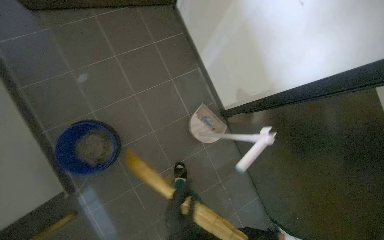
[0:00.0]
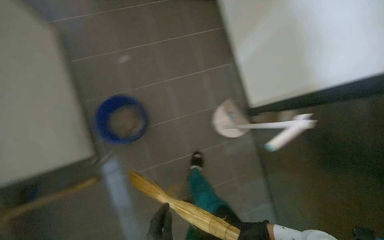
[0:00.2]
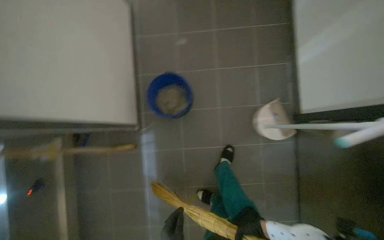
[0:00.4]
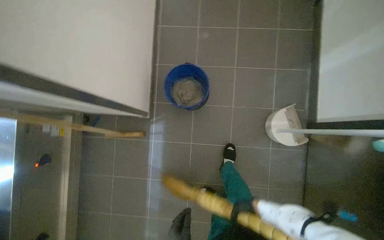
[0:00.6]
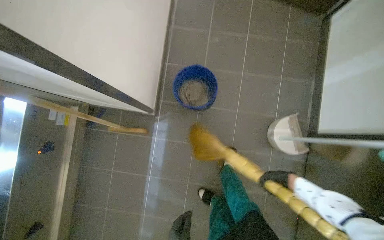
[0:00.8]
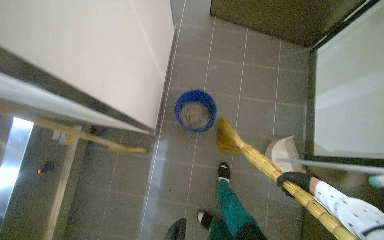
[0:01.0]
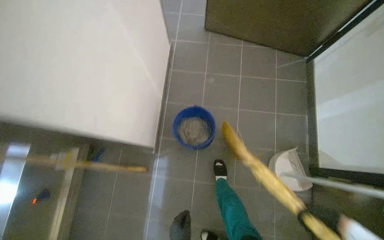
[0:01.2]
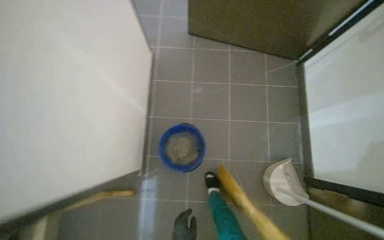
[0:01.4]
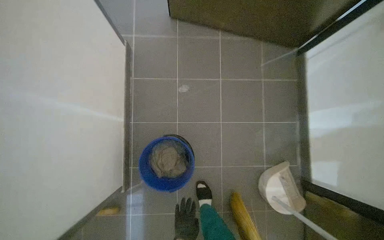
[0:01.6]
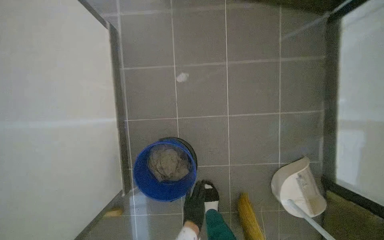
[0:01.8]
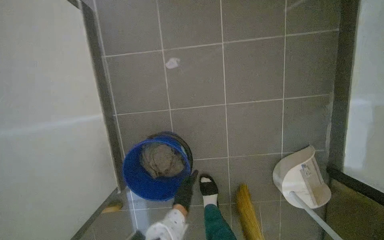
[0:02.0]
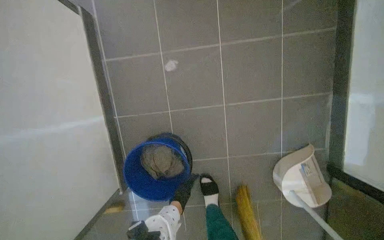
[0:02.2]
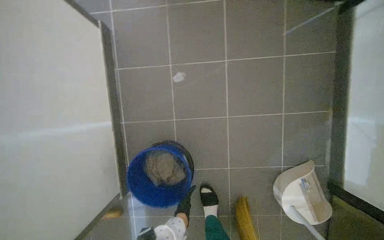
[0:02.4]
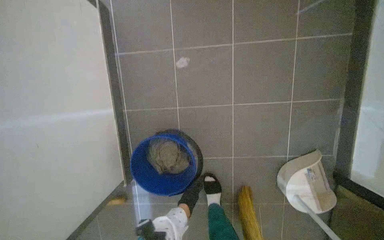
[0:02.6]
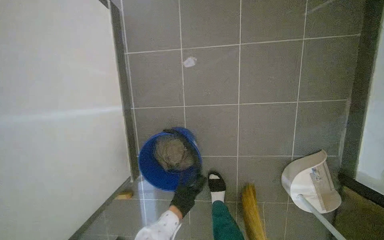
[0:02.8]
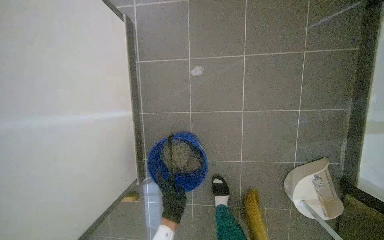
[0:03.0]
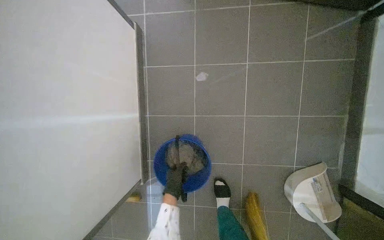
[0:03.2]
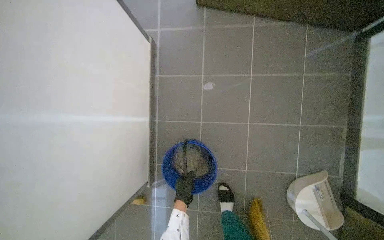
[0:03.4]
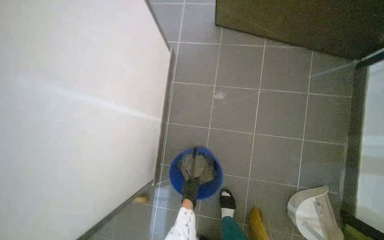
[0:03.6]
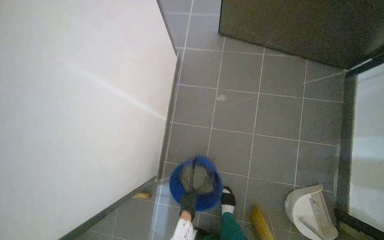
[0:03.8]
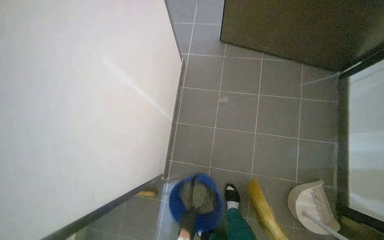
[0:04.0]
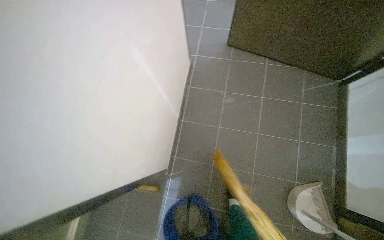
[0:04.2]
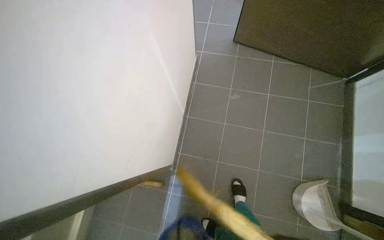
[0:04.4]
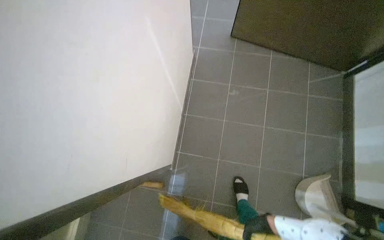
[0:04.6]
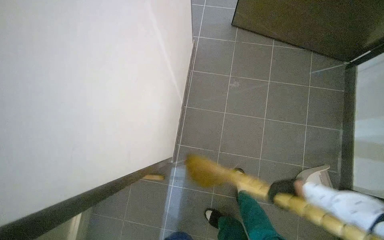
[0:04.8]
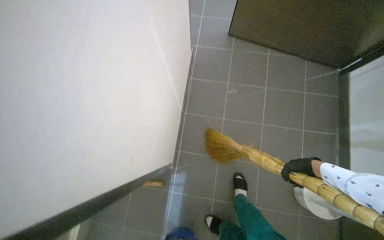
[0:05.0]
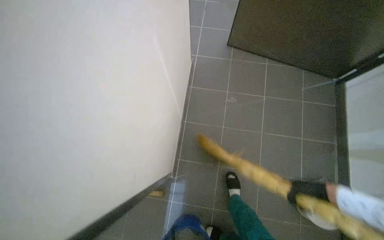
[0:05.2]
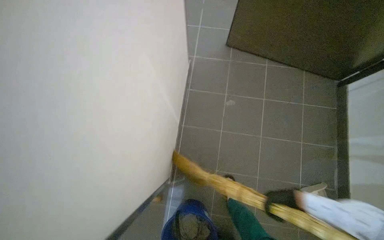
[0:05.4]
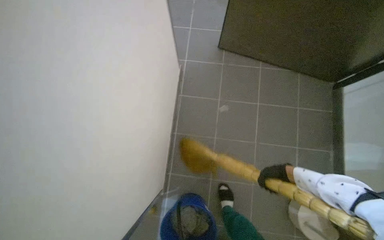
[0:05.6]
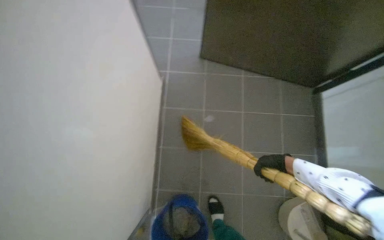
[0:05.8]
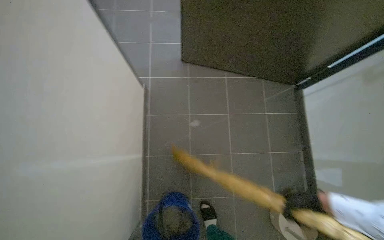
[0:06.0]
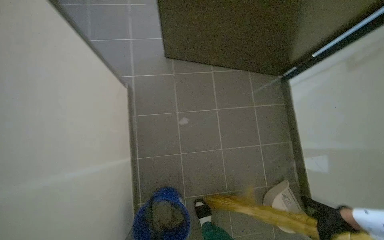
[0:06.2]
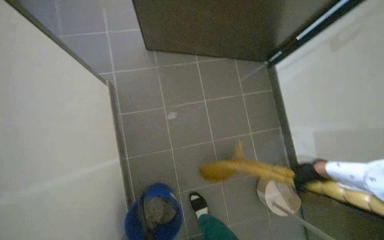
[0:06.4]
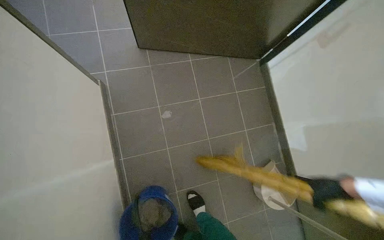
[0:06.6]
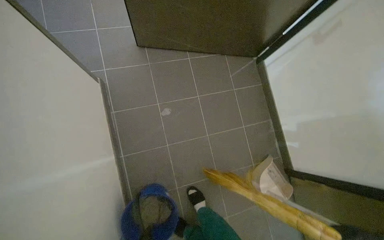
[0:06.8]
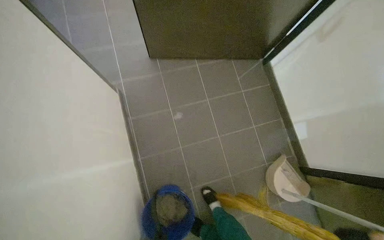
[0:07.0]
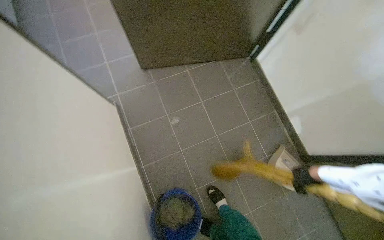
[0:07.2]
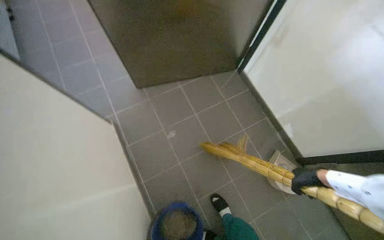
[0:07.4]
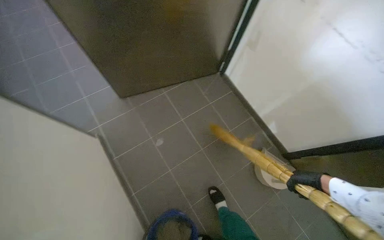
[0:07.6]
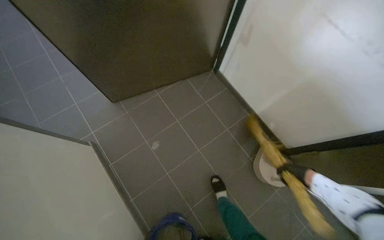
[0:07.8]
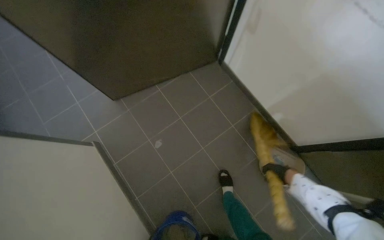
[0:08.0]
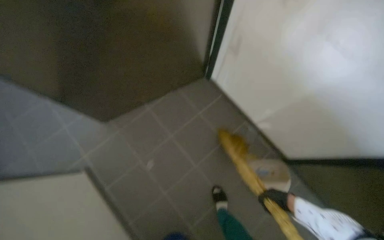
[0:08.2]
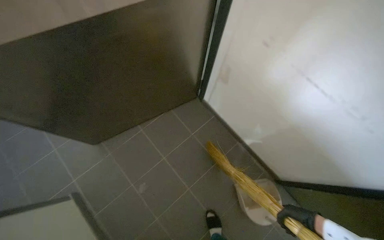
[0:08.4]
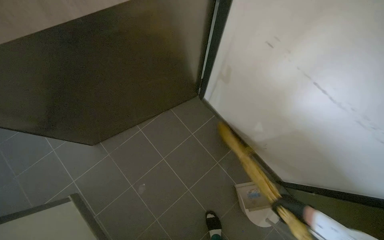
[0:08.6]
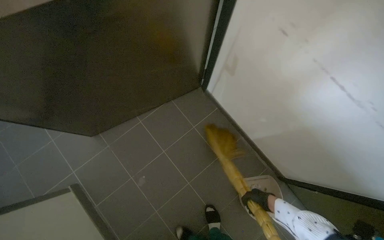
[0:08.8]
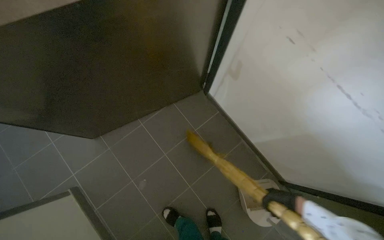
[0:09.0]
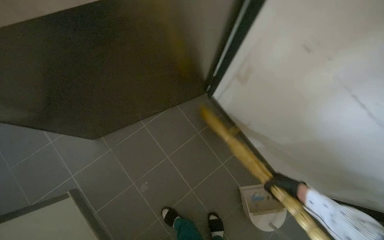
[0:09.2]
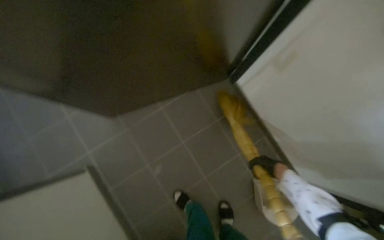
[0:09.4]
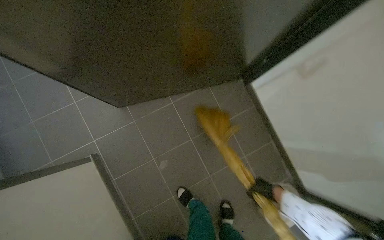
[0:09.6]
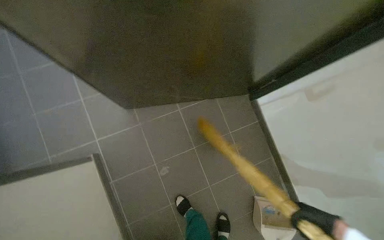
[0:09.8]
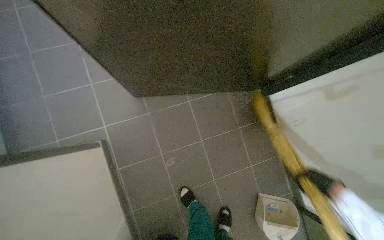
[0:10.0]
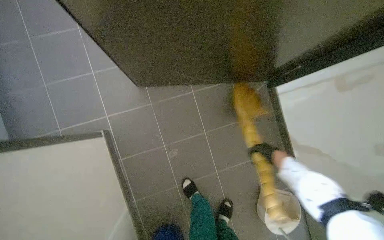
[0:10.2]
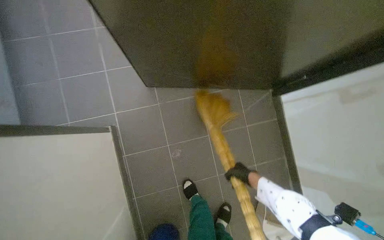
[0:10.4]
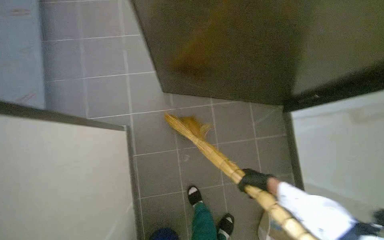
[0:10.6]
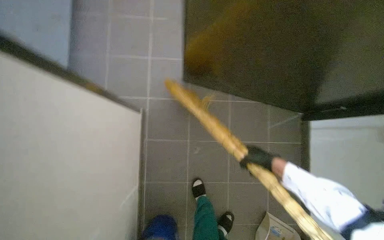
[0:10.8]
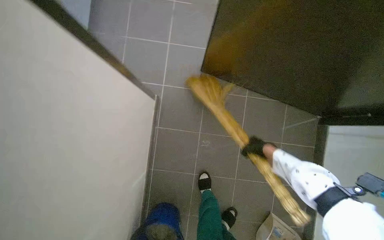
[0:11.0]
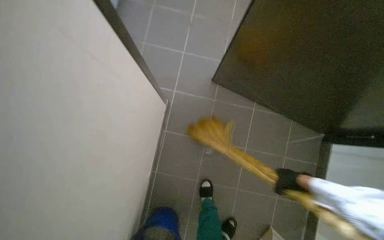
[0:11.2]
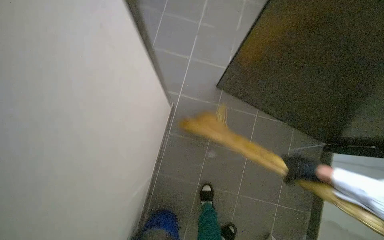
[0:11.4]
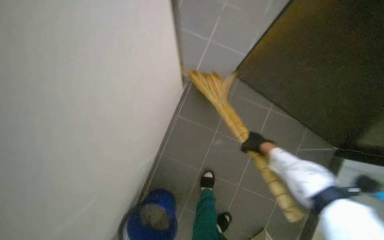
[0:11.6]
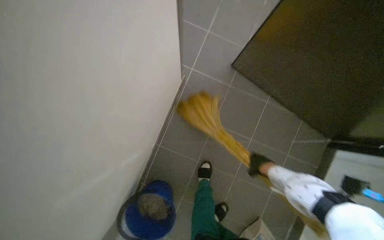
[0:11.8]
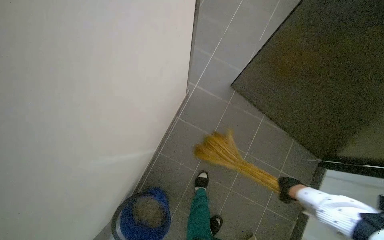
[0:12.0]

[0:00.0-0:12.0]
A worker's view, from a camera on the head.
Job: sweeping floor.
The whole recording: Collecting debris with dustpan. The worker sweeps debris into a dustpan and collects it from the floor.
0:00.0 to 0:01.6: The camera is carried about 40 cm. The scene turns roughly 25 degrees clockwise in the picture.
0:03.0 to 0:04.4: The camera is carried some 50 cm. The camera pitches upward, by roughly 15 degrees.
0:06.0 to 0:07.6: The scene rotates counterclockwise by some 30 degrees.
0:07.6 to 0:09.0: The camera travels about 50 cm.
0:09.0 to 0:10.4: The scene rotates clockwise by roughly 25 degrees. The right hand swings nearer and farther, approximately 30 cm each way, with 2 reversals.
0:10.4 to 0:12.0: The wearer moves some 50 cm. The head turns to the left by roughly 40 degrees. The wearer looks some 15 degrees further upward.

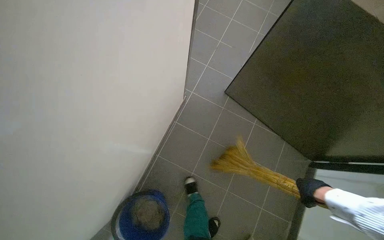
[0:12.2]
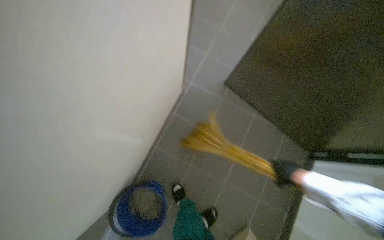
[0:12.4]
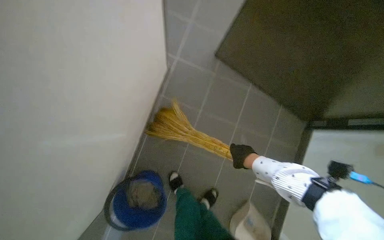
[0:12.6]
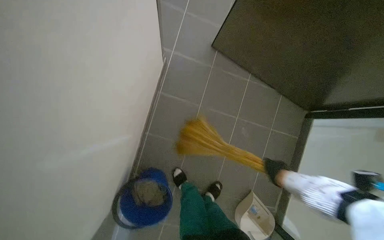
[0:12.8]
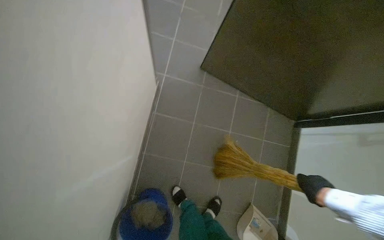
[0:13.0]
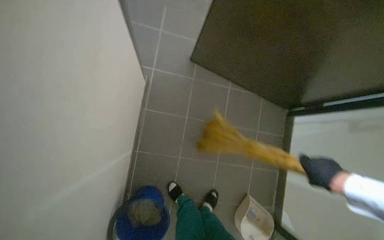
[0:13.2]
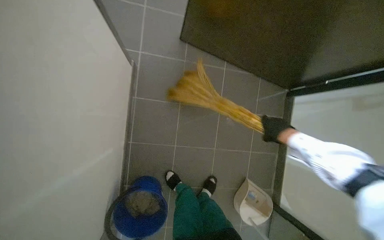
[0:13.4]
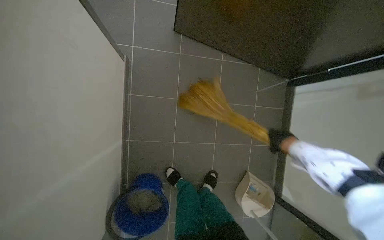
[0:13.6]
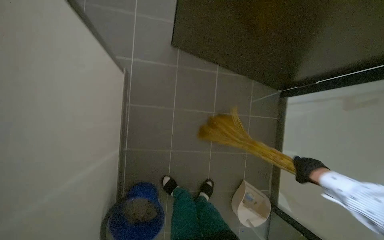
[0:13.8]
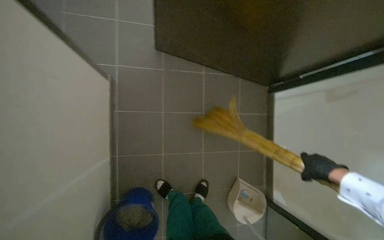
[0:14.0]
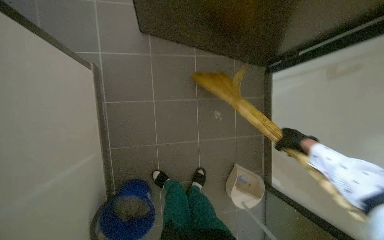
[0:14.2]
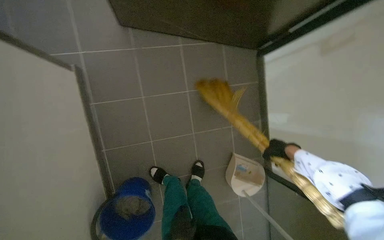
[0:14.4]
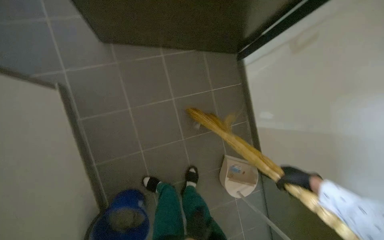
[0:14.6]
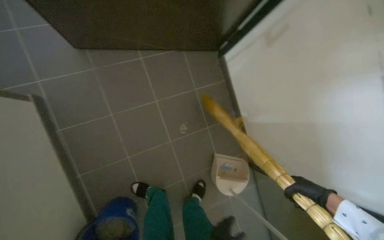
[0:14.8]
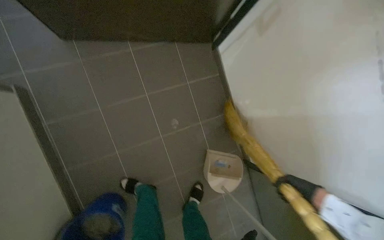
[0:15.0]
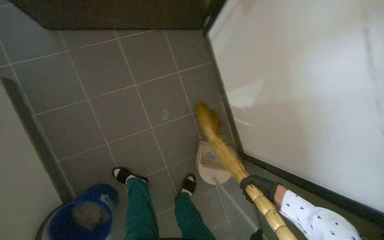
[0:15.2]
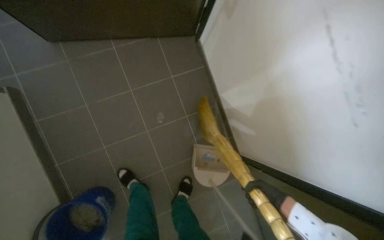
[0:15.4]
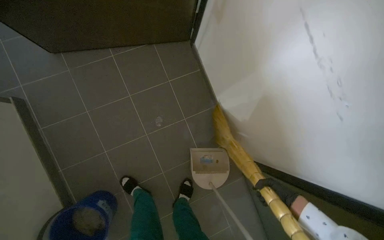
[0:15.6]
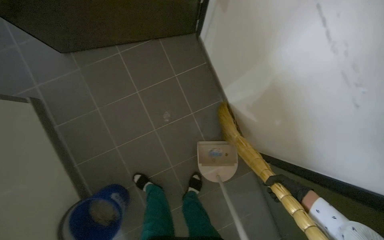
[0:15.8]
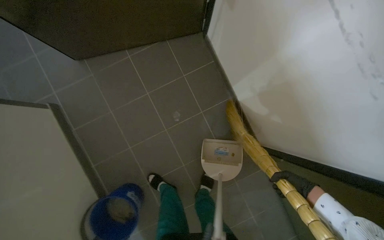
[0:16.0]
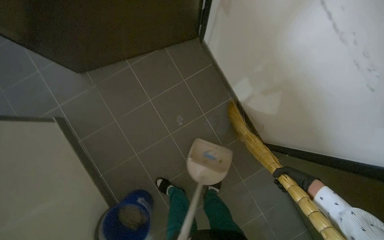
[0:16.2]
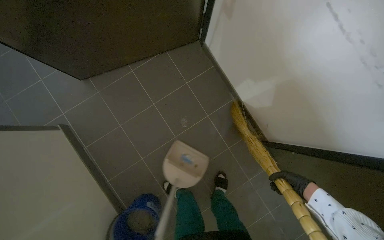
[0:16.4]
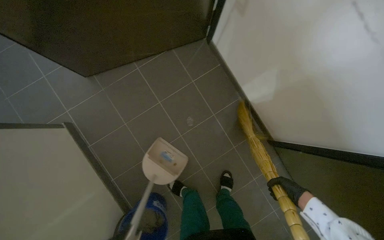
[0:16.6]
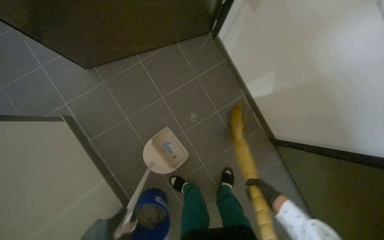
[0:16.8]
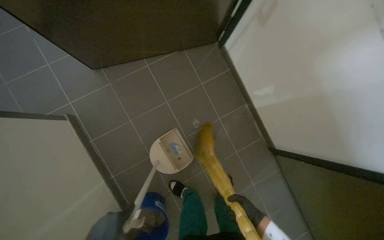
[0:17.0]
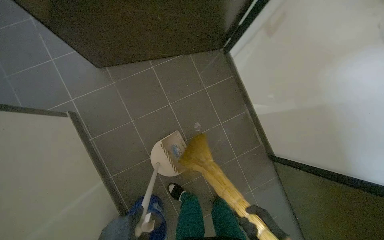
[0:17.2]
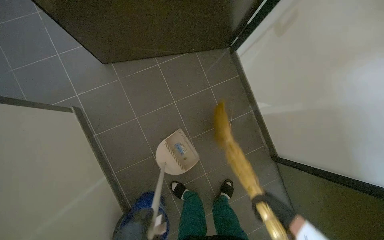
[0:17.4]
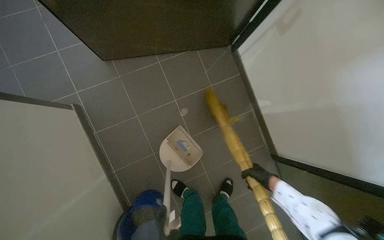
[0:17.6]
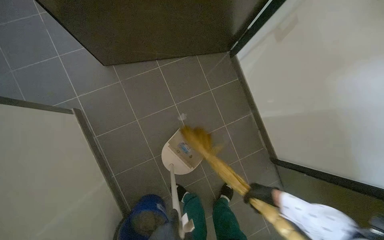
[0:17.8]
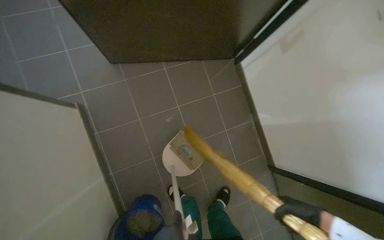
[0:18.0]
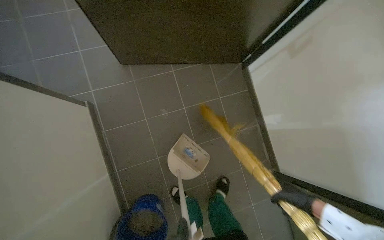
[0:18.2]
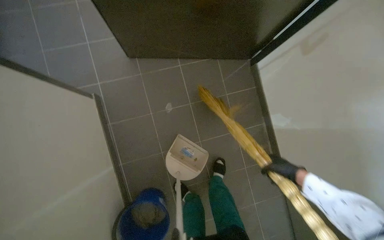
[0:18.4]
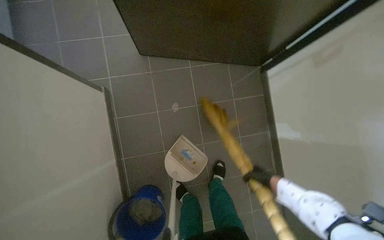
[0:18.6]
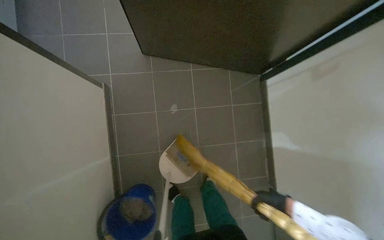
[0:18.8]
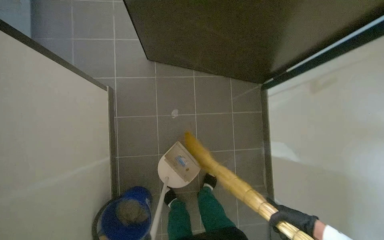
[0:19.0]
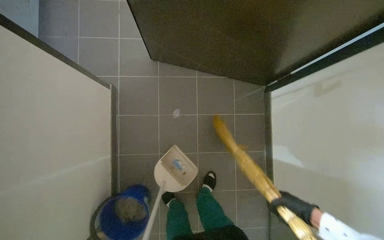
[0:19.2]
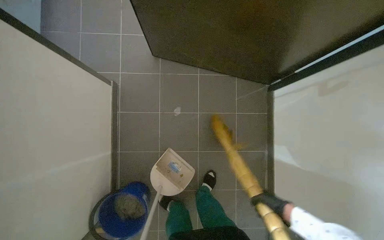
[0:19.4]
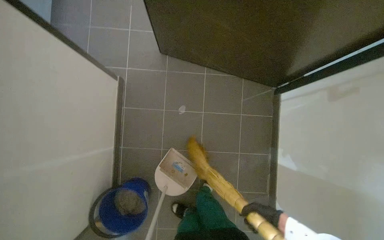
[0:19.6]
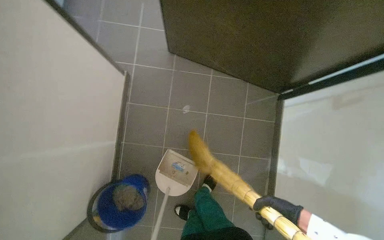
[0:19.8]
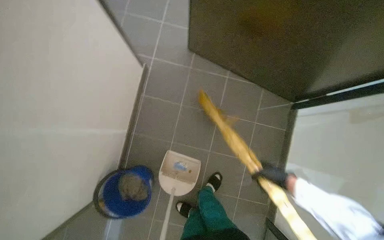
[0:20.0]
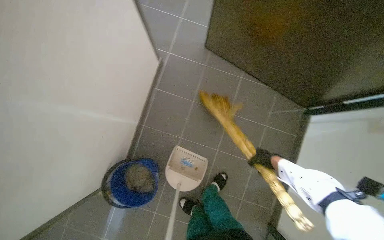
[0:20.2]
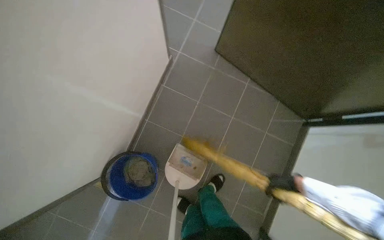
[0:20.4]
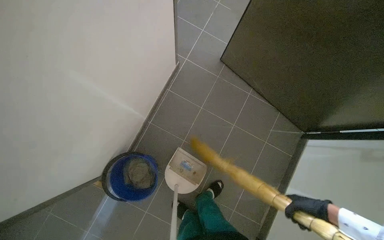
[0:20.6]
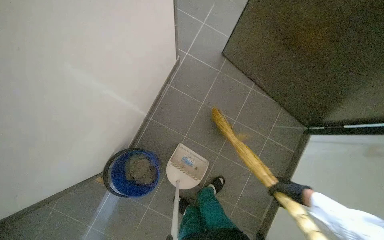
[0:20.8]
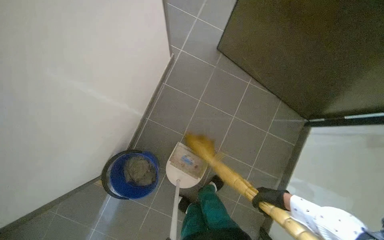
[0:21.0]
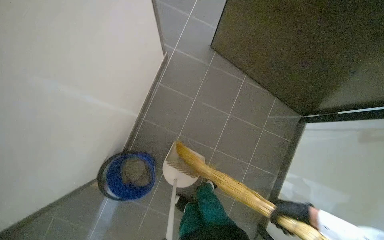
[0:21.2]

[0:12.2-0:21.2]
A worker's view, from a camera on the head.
Job: sweeping floor.
The whole recording: Collecting debris with dustpan. The worker sweeps debris into a dustpan and collects it from the floor.
0:12.2 to 0:13.8: The view tips downward by about 15 degrees. The right hand swings left and right, roughly 20 cm each way, with 3 reversals.
0:13.8 to 0:15.2: The head travels to the right, approximately 50 cm.
0:16.6 to 0:18.2: The right hand moves nearer and farther over roughly 15 cm, changing direction 2 times.
0:19.8 to 0:21.2: The right hand reaches about 15 cm up the picture, then returns.
